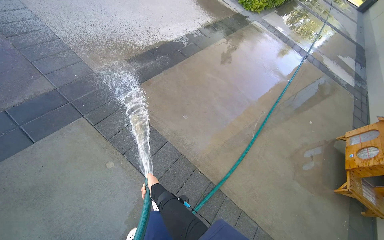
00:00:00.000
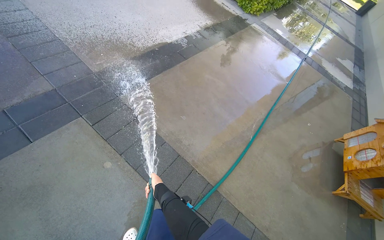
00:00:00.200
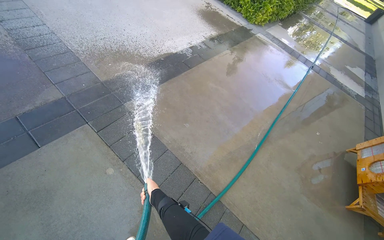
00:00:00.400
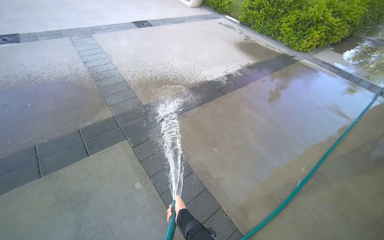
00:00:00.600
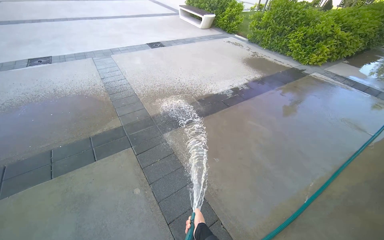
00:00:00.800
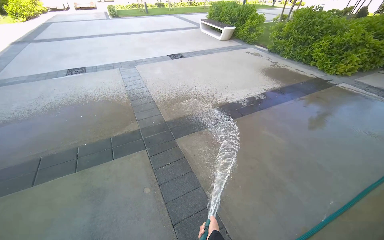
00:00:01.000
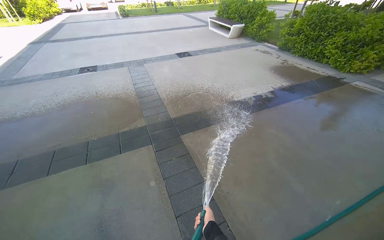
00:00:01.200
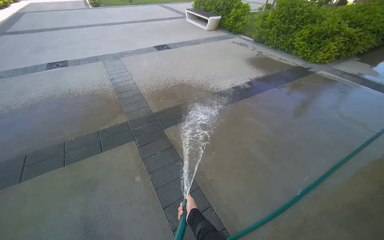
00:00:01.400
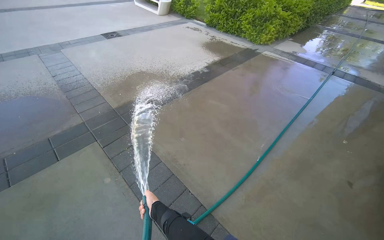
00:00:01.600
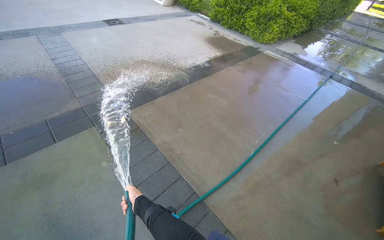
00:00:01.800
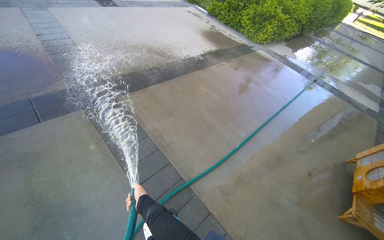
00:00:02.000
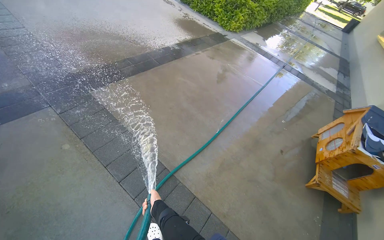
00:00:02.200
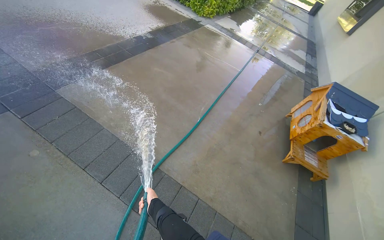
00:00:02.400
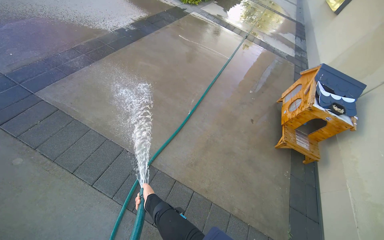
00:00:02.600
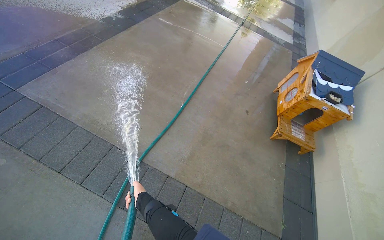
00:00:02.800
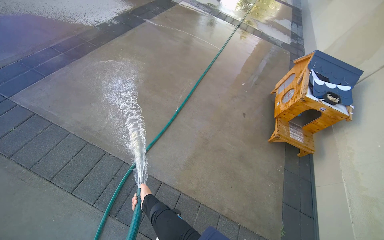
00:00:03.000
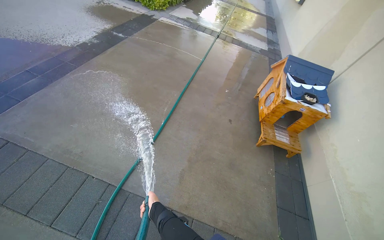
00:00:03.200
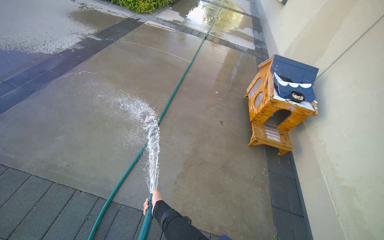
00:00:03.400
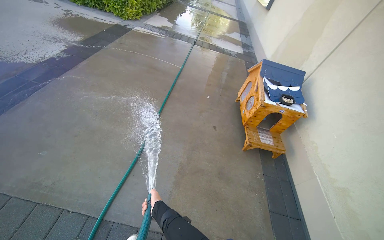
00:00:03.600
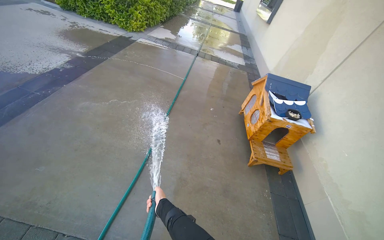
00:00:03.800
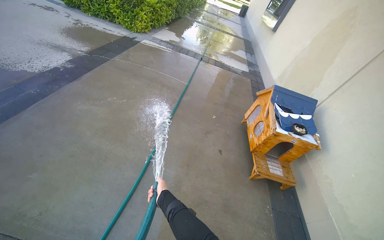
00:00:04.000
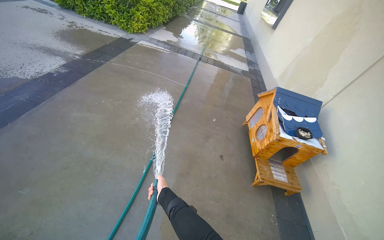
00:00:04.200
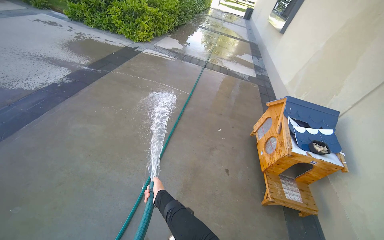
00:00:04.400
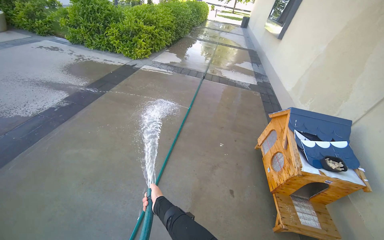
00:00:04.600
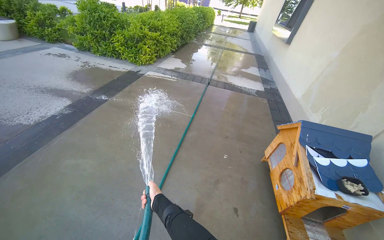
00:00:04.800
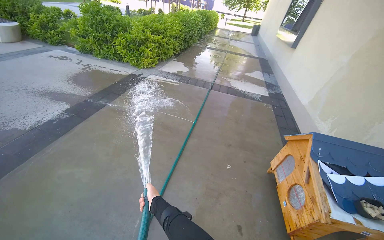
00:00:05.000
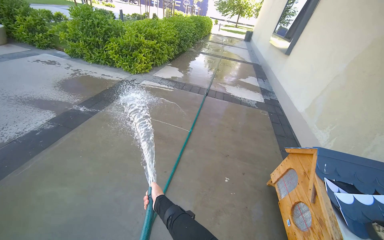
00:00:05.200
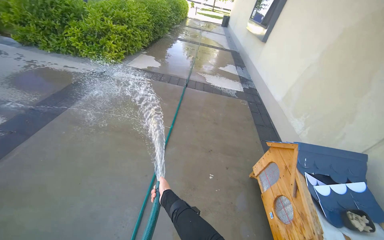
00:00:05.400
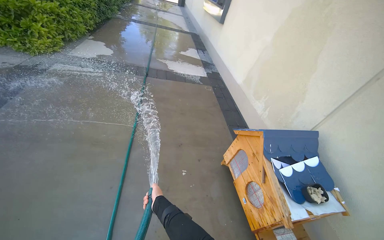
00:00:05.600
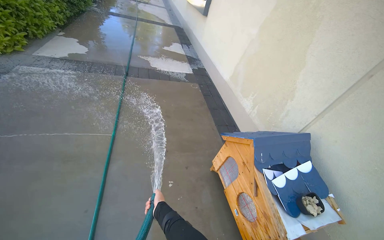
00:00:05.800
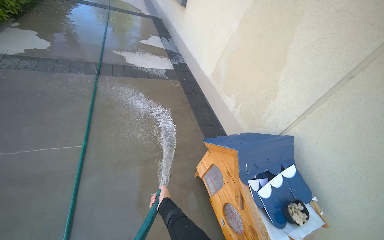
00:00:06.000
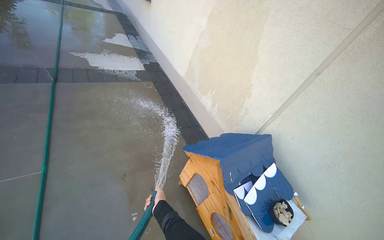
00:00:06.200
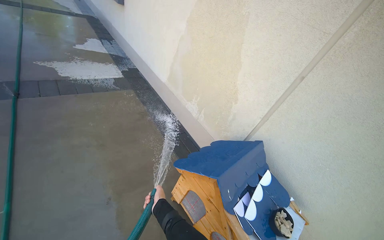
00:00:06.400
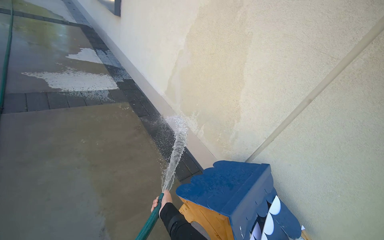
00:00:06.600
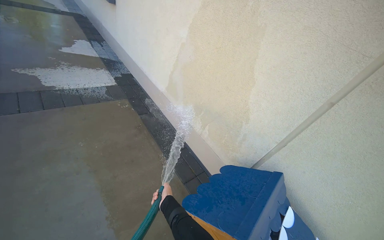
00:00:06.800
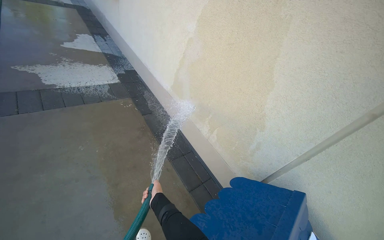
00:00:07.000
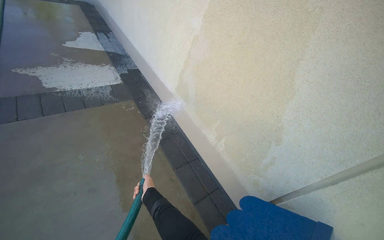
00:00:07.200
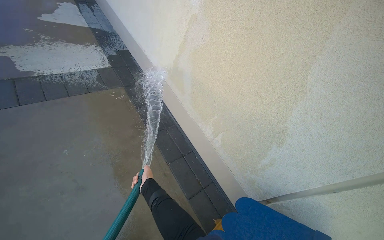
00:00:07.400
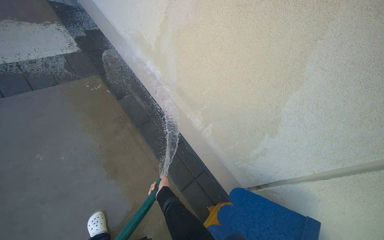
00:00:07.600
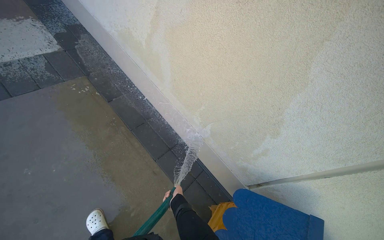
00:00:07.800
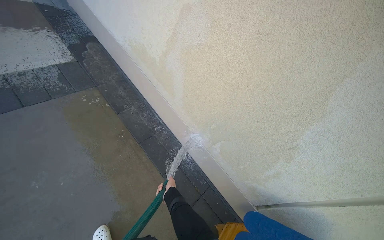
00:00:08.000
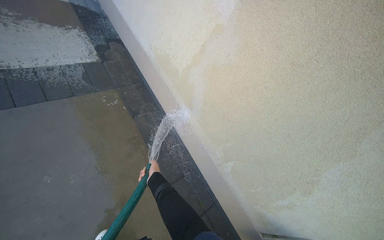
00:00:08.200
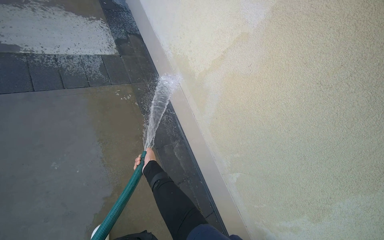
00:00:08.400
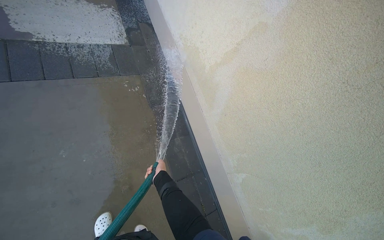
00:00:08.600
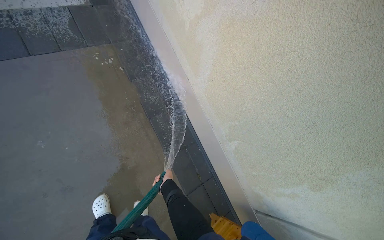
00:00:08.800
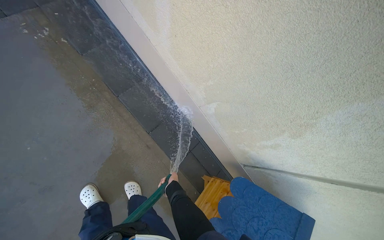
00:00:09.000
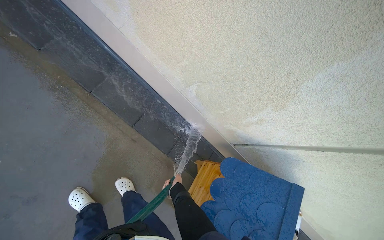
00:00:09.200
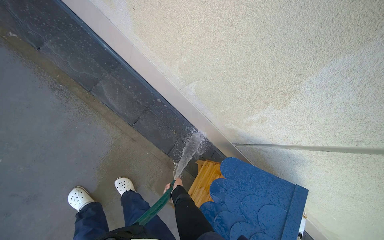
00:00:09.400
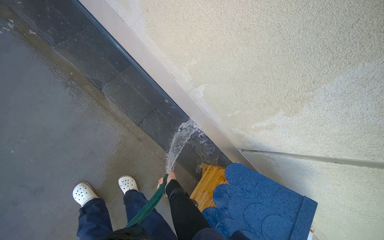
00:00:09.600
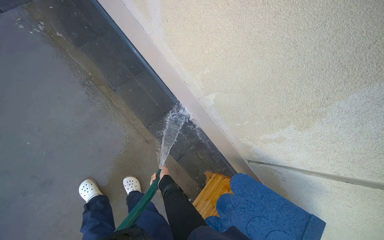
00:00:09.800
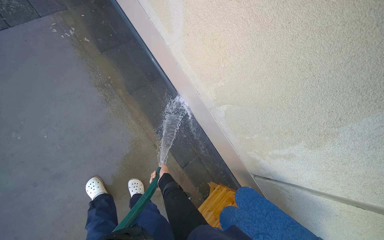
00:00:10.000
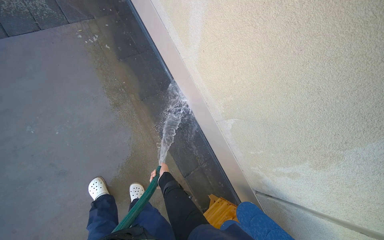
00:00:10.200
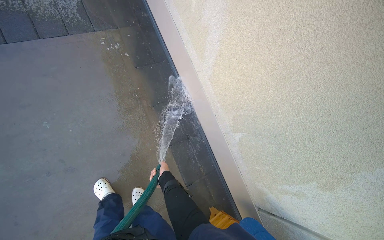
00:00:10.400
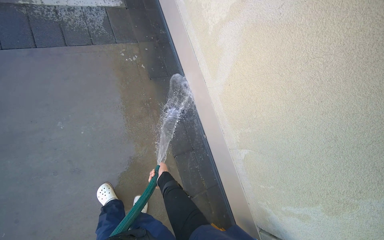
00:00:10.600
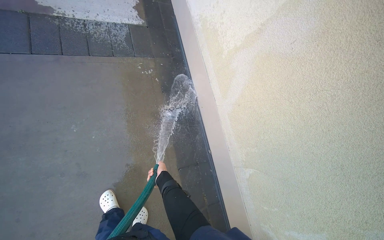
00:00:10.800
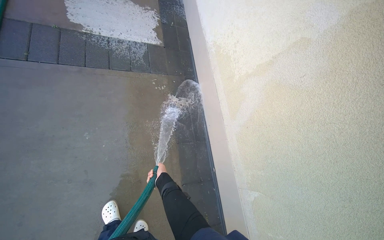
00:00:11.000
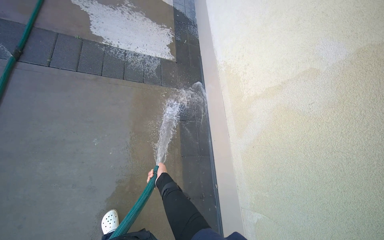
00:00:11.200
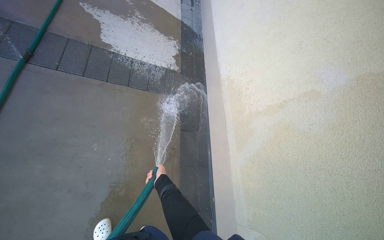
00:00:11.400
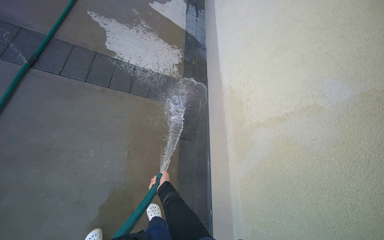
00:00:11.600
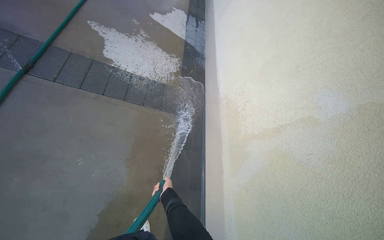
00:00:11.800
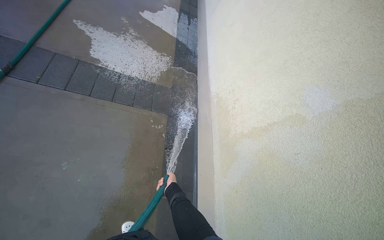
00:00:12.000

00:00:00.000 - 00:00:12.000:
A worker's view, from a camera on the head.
Job: wiping surfaces.
The whole recording: Spraying water on sidewalk. The worker sprays water onto the sidewalk using a hose.
00:00:00.000 - 00:00:01.600: The camera travels approximately 50 cm. The wearer looks approximately 15 degrees further upward.
00:00:01.600 - 00:00:03.000: The head turns to the right by approximately 20 degrees. The view tips downward by about 15 degrees.
00:00:03.000 - 00:00:04.400: The camera travels some 60 cm.
00:00:04.400 - 00:00:06.000: The camera travels approximately 1.5 m. The wearer looks roughly 30 degrees further to the right.
00:00:06.000 - 00:00:07.600: The camera is carried some 1 m. The wearer looks approximately 25 degrees further to the right. The view tips downward by approximately 20 degrees.
00:00:07.600 - 00:00:09.000: The wearer moves approximately 40 cm. The wearer looks approximately 25 degrees further downward.
00:00:10.400 - 00:00:12.000: The view tips upward by about 25 degrees. The scene turns some 25 degrees clockwise in the picture.

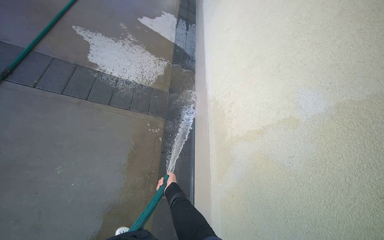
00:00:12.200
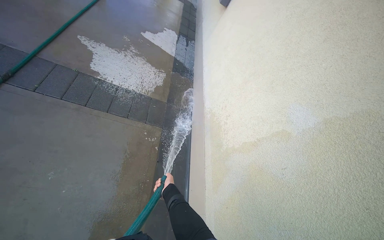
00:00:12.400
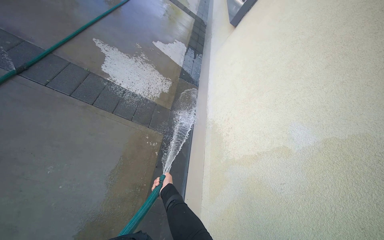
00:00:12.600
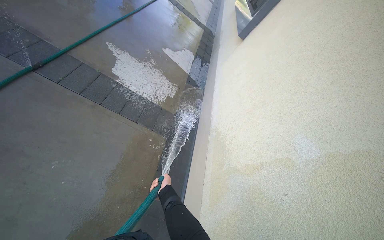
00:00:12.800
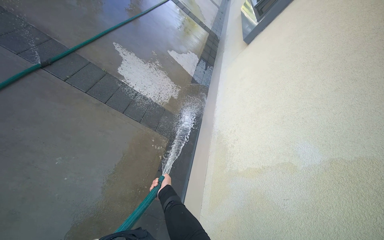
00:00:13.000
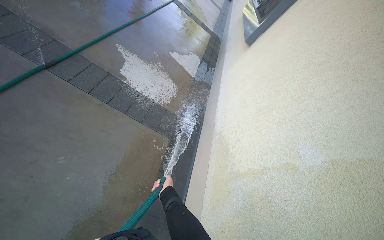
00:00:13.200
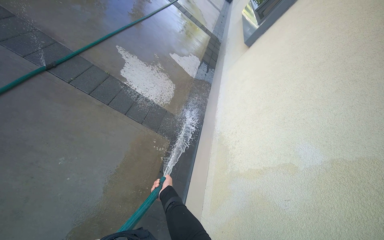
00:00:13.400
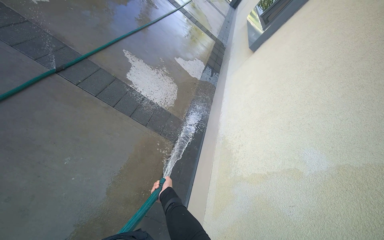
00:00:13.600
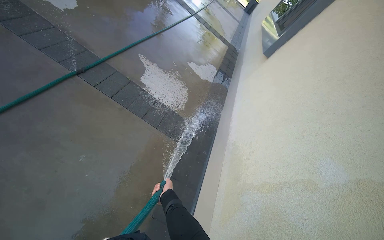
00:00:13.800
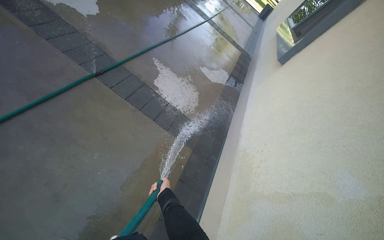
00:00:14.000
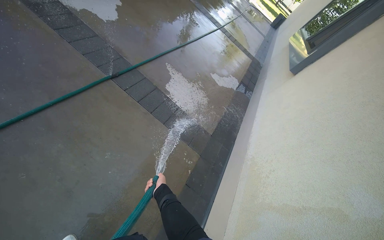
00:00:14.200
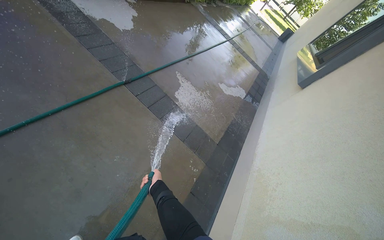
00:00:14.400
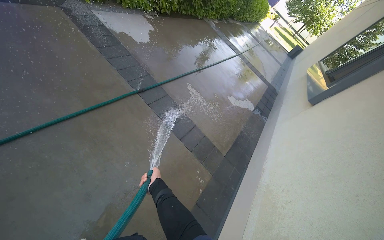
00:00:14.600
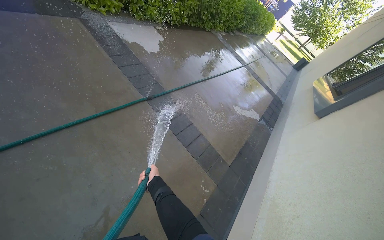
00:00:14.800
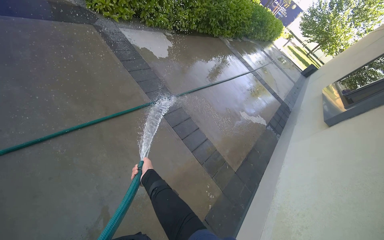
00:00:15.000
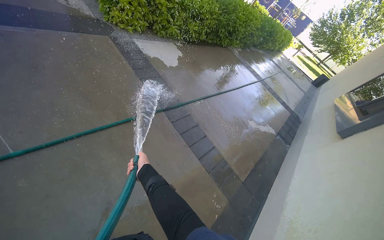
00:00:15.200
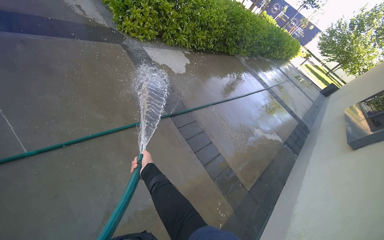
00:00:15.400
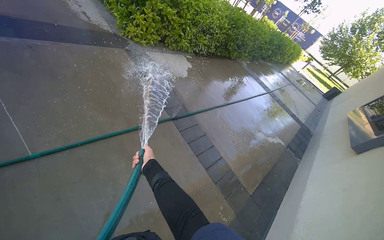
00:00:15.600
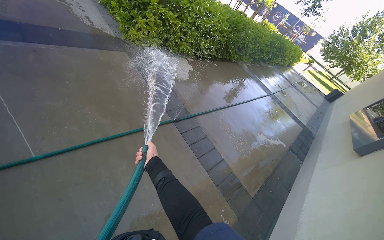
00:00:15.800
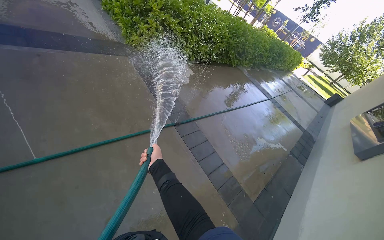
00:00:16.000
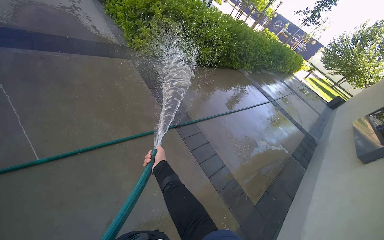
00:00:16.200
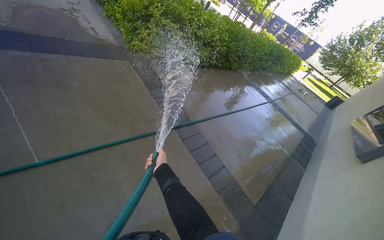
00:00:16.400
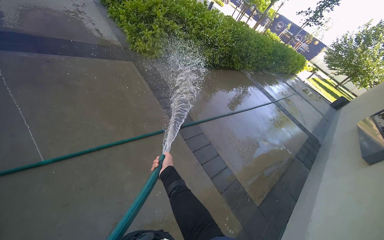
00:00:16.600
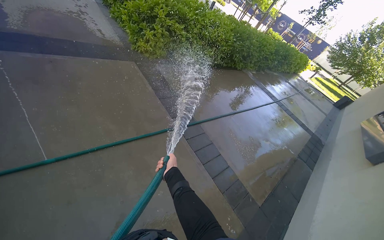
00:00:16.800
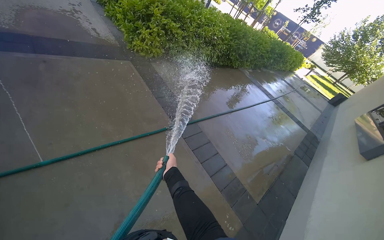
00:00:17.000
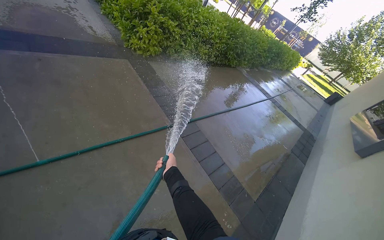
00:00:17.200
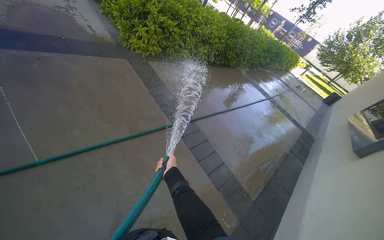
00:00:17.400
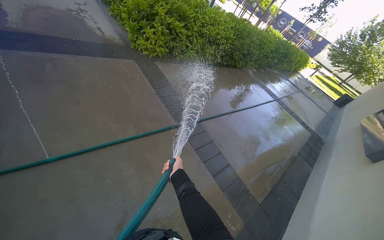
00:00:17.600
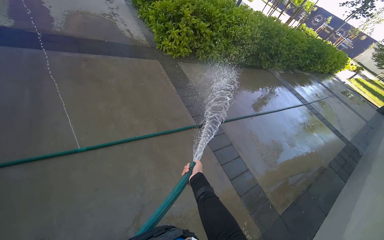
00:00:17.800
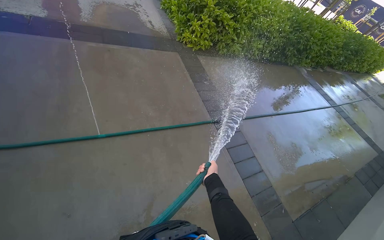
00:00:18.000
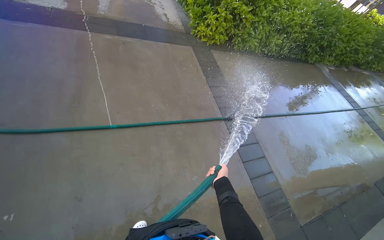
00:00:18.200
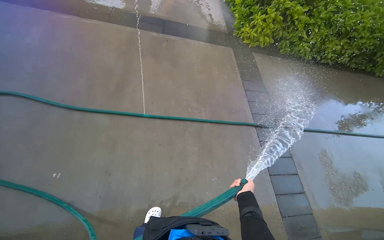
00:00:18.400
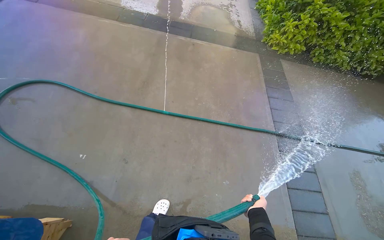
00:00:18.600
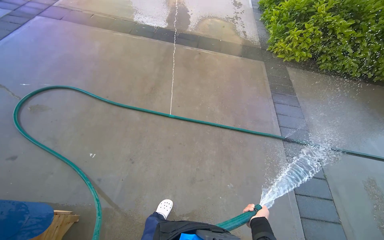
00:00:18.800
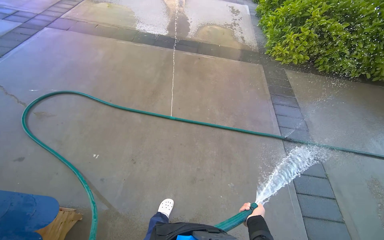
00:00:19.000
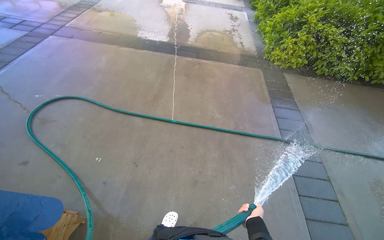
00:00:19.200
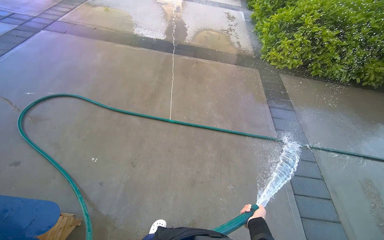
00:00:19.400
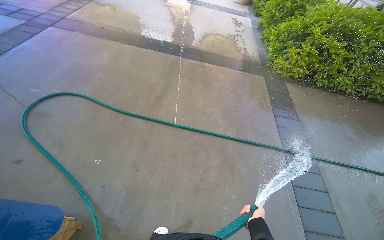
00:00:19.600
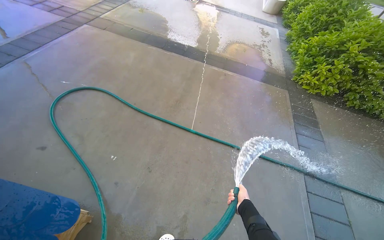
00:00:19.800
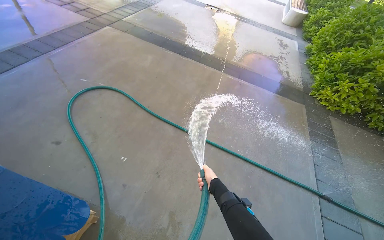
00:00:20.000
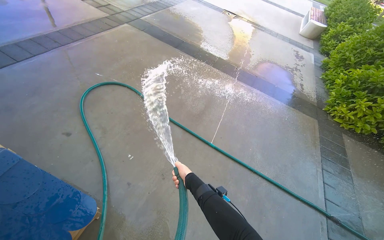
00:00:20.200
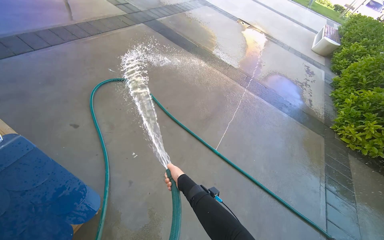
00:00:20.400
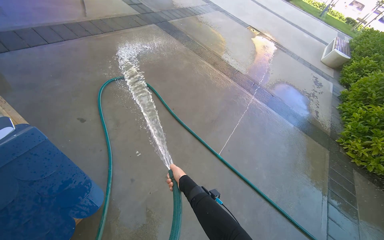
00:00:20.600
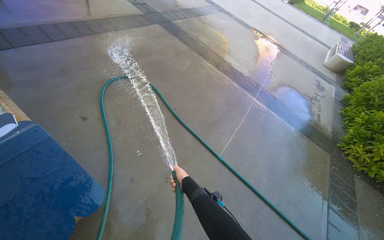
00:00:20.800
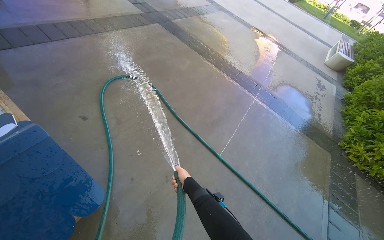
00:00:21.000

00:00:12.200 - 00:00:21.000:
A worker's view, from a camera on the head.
Job: wiping surfaces.
The whole recording: Spraying water on sidewalk. The worker sprays water onto the sidewalk using a hose.
00:00:12.200 - 00:00:13.600: The wearer looks roughly 15 degrees further upward.
00:00:13.600 - 00:00:15.200: The head turns to the left by roughly 25 degrees. The view tilts approximately 20 degrees upward. The right hand is displaced to the left and up the picture by roughly 50 cm.
00:00:18.000 - 00:00:19.600: The wearer's head swings some 30 degrees to the left.
00:00:19.600 - 00:00:21.000: The head turns to the left by some 30 degrees. The right hand moves up the picture and to the left, some 60 cm.
